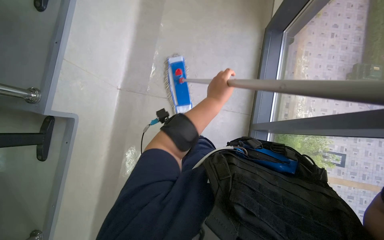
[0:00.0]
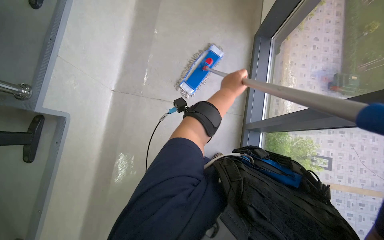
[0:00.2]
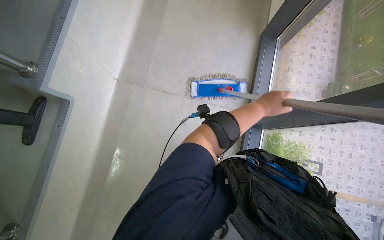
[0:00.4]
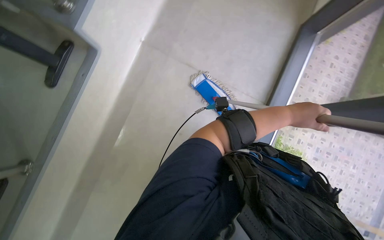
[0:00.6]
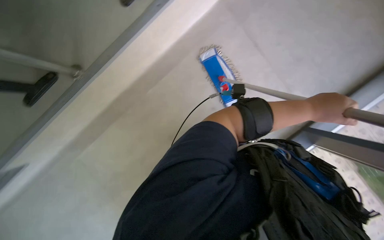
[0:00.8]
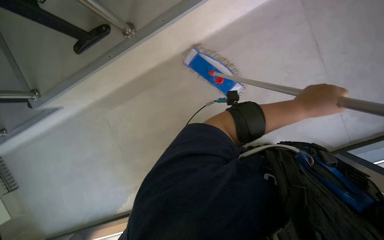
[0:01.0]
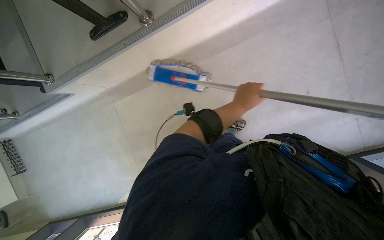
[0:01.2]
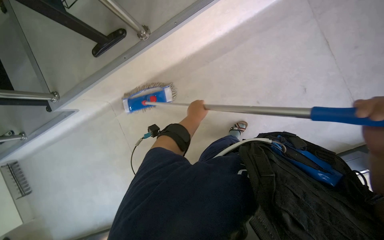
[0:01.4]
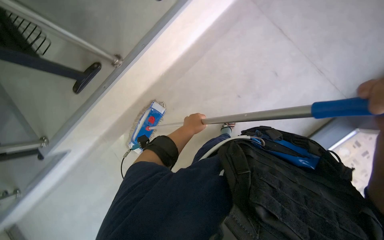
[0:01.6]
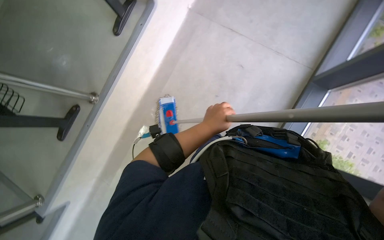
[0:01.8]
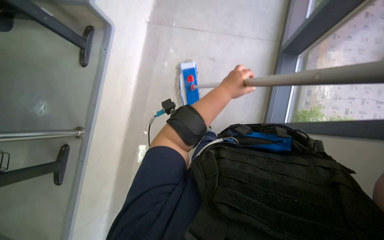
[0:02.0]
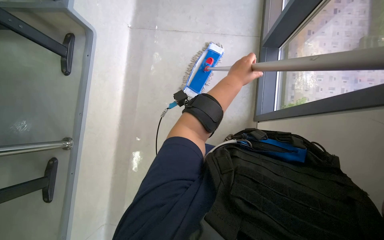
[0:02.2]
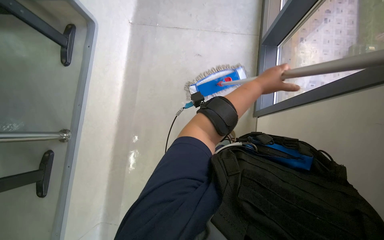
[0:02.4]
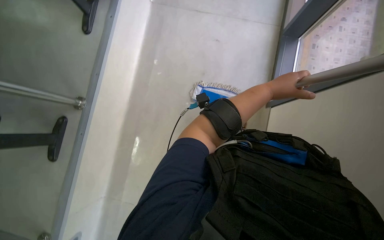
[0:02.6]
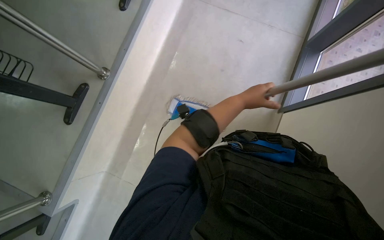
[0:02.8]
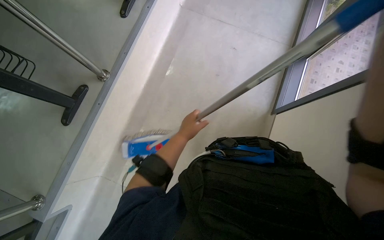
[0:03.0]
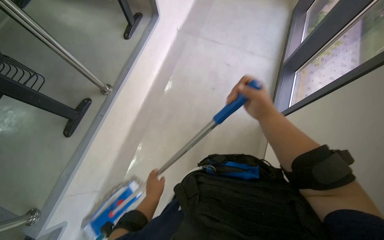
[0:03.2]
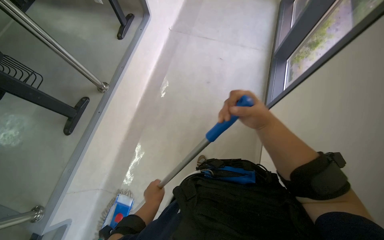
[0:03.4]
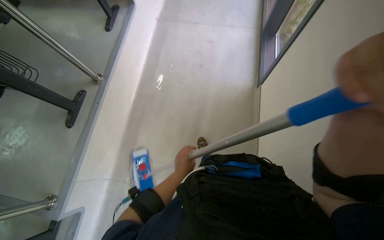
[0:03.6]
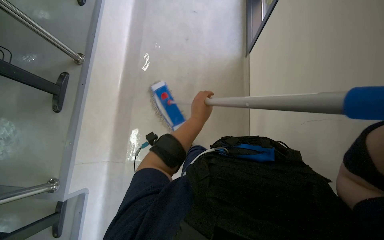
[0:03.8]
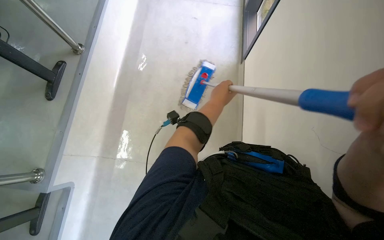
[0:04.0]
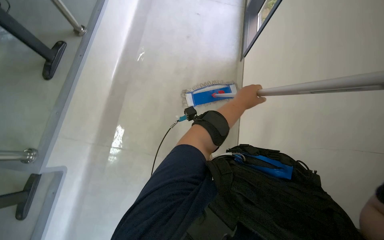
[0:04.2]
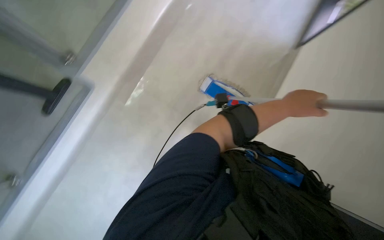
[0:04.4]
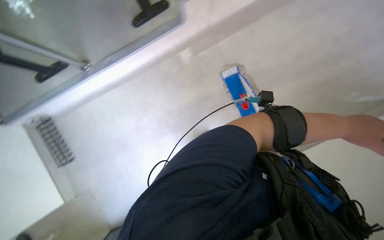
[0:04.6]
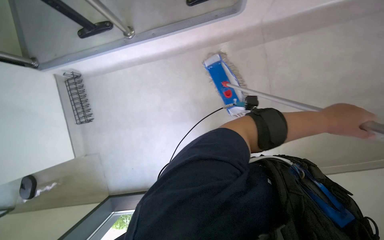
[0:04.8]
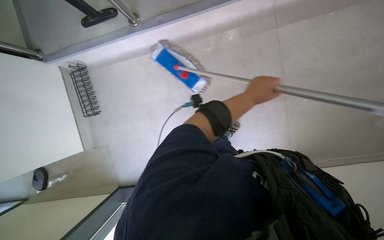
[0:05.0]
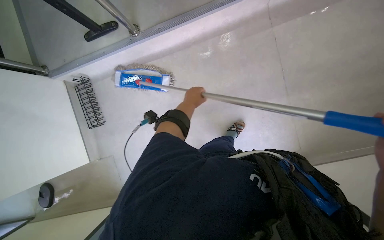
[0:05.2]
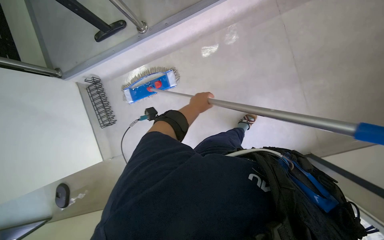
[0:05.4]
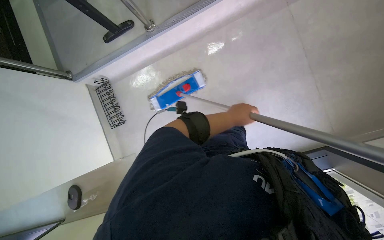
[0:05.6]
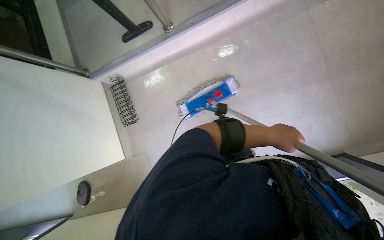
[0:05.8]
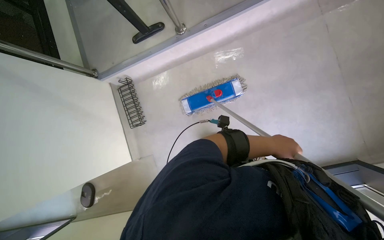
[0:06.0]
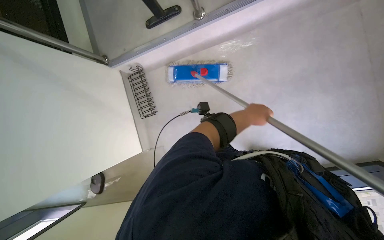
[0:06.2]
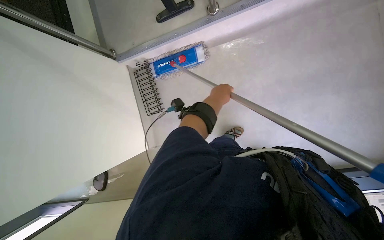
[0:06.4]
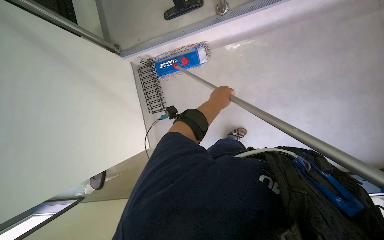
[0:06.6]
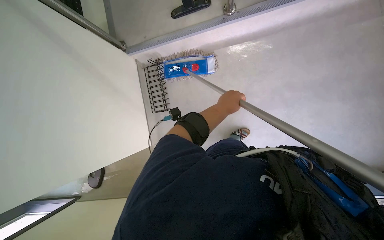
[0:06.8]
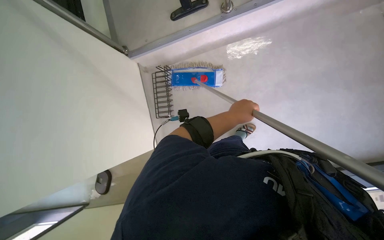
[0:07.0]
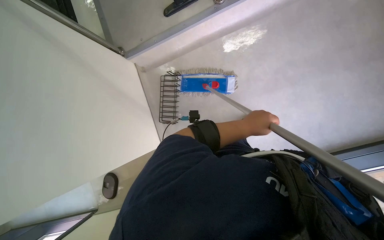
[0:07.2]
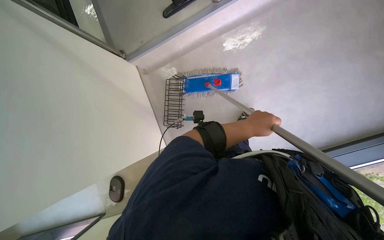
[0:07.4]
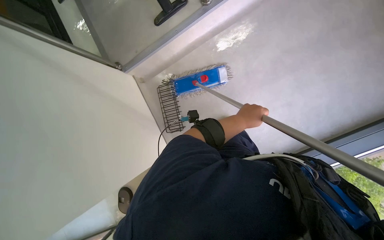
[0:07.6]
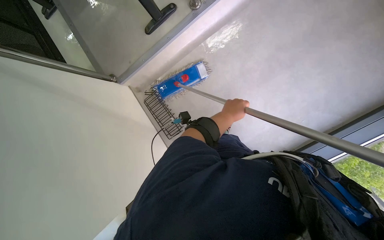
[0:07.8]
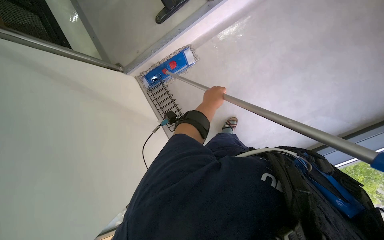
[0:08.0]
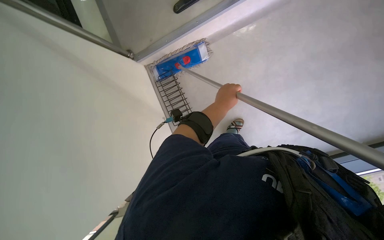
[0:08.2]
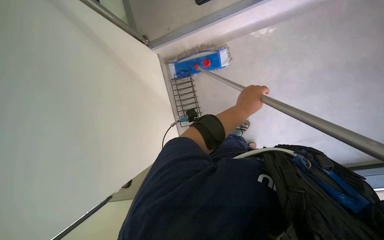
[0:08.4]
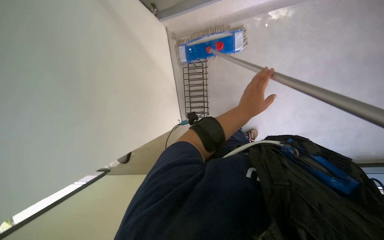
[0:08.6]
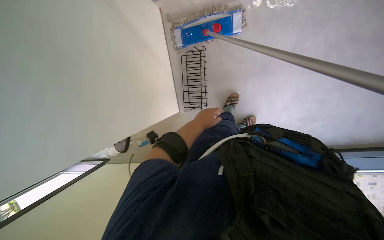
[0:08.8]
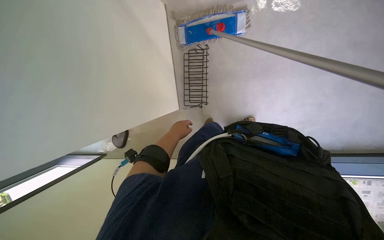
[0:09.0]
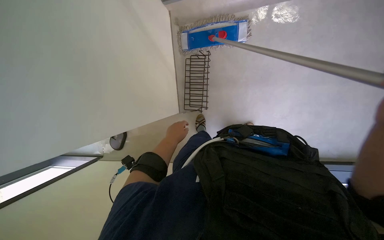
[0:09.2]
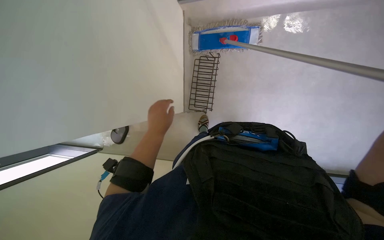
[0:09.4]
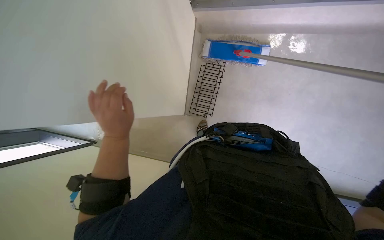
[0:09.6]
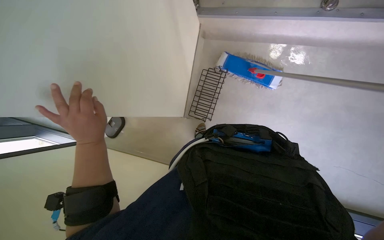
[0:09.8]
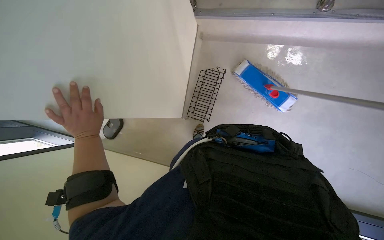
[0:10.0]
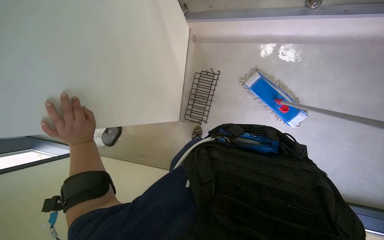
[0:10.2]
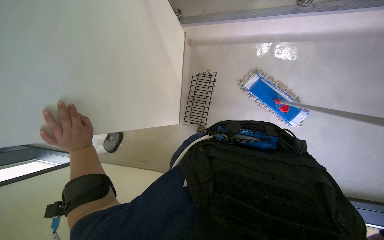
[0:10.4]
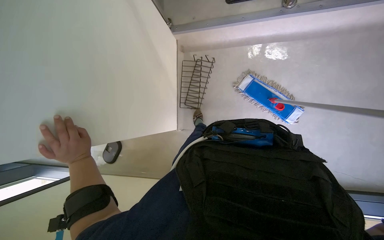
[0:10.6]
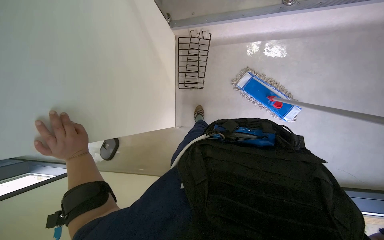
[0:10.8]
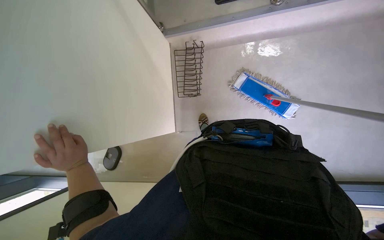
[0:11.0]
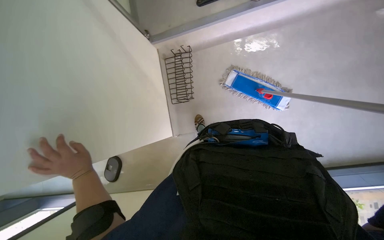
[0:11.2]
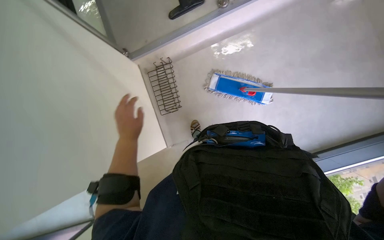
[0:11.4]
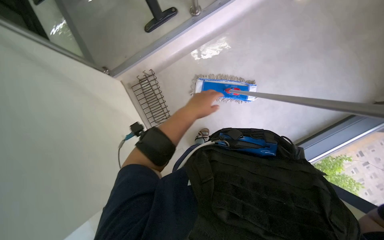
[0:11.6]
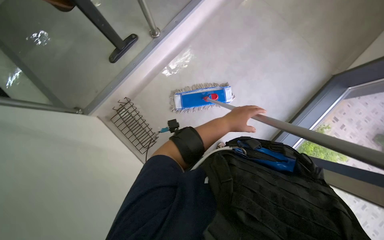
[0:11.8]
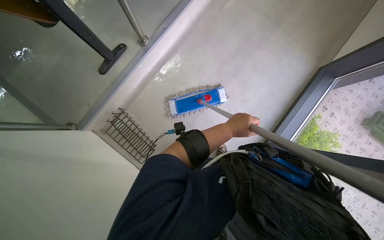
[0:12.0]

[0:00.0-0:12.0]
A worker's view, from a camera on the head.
Job: mopping floor.
The whole recording: Mopping classroom floor. The worker mops the classroom floor, occasionally adjusting the mop and moving the cleaning cart.
0:01.6 to 0:03.0: The head turns to the right by some 35 degrees.
0:03.0 to 0:04.4: The view tips downward by some 15 degrees. The left hand travels to the right and nearer to the camera by some 25 cm.
0:06.0 to 0:07.6: The left hand travels to the left and up the picture by roughly 35 cm.
0:07.6 to 0:09.0: The left hand moves to the left, down the picture and farther from the camera, roughly 30 cm.
0:09.0 to 0:10.4: The left hand moves to the left, some 30 cm.
0:10.4 to 0:12.0: The head rotates about 60 degrees to the right. The view tips upward by some 15 degrees.

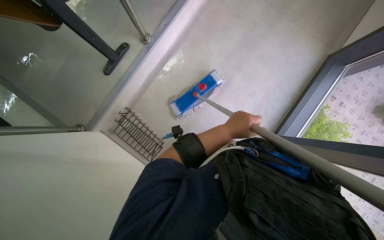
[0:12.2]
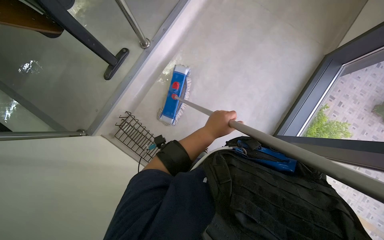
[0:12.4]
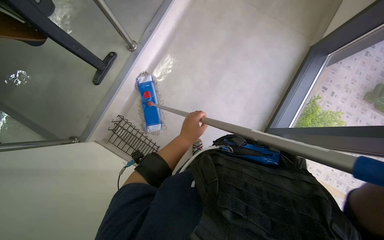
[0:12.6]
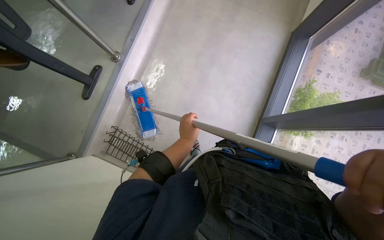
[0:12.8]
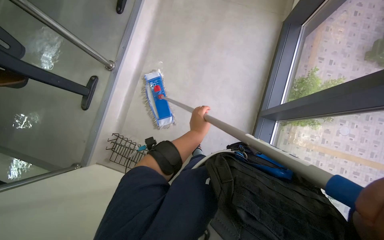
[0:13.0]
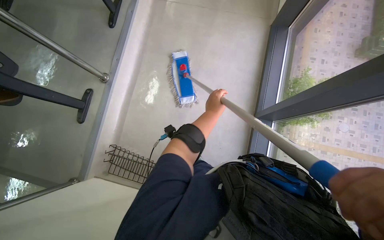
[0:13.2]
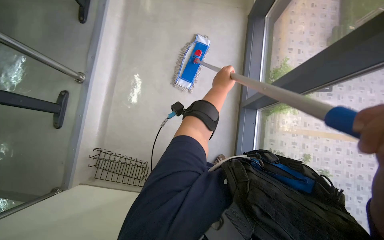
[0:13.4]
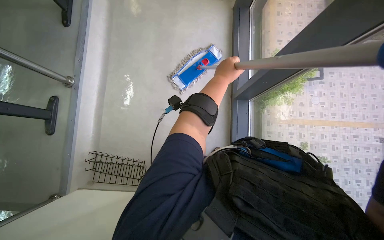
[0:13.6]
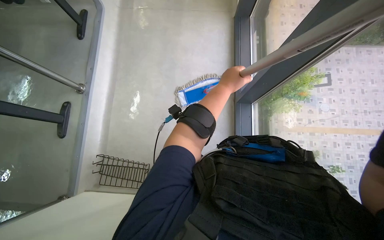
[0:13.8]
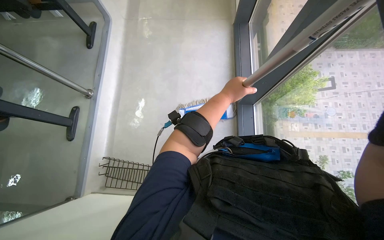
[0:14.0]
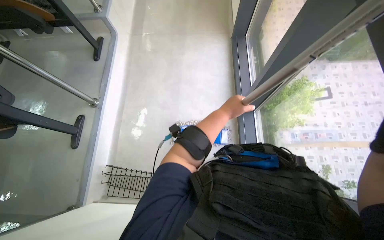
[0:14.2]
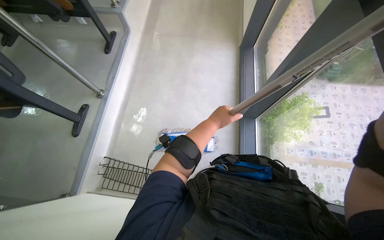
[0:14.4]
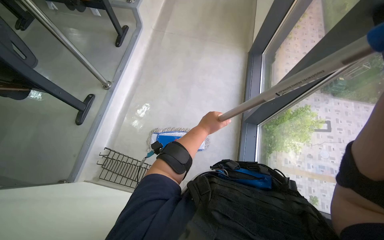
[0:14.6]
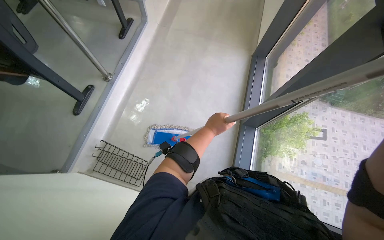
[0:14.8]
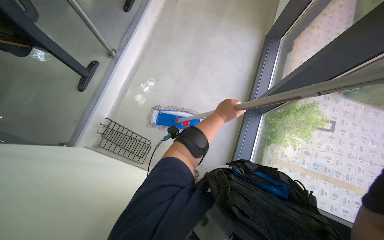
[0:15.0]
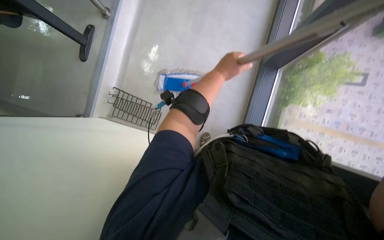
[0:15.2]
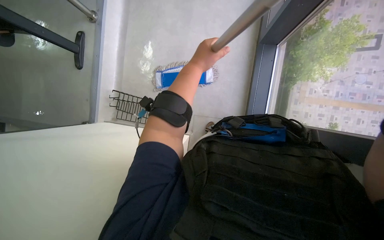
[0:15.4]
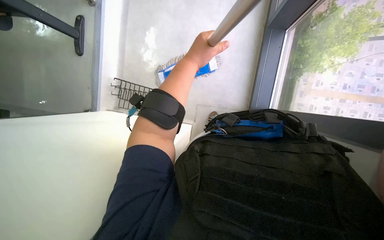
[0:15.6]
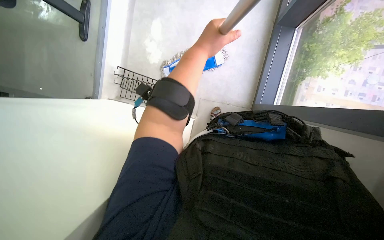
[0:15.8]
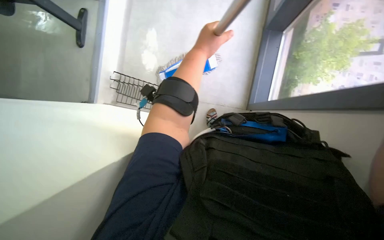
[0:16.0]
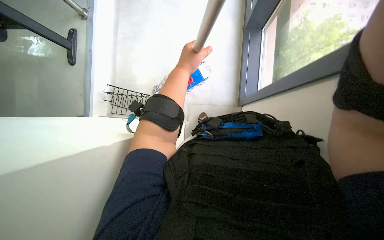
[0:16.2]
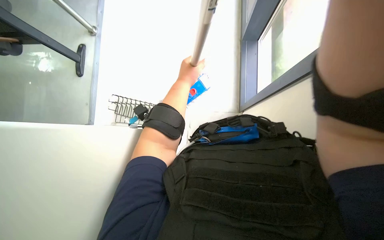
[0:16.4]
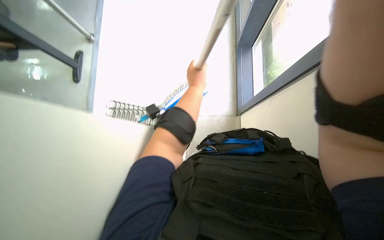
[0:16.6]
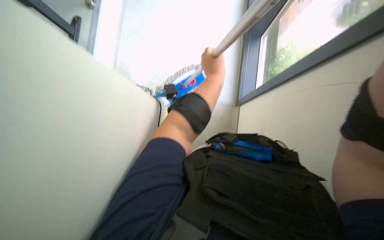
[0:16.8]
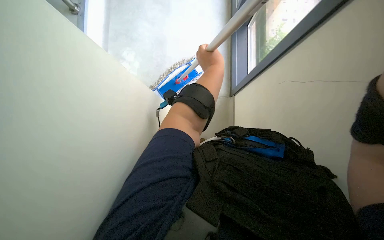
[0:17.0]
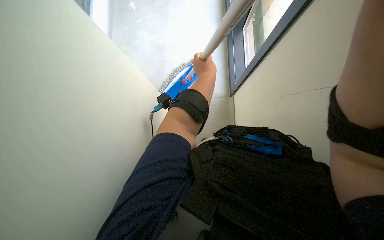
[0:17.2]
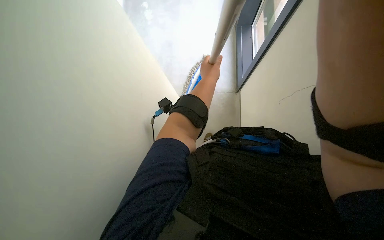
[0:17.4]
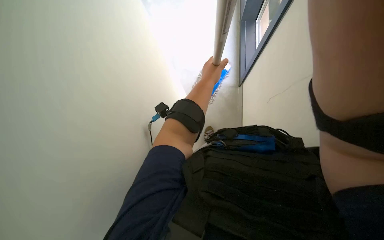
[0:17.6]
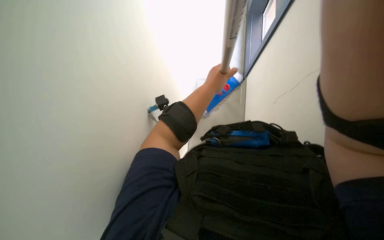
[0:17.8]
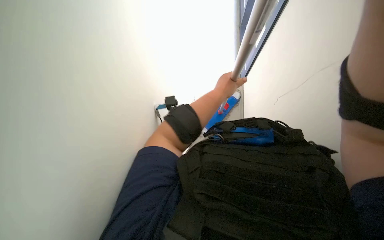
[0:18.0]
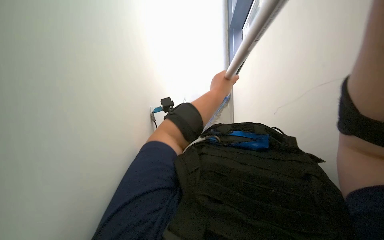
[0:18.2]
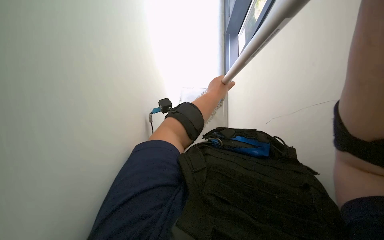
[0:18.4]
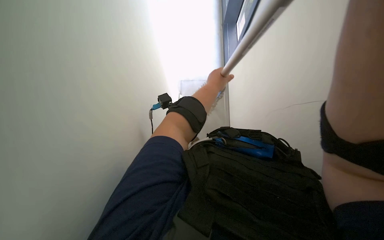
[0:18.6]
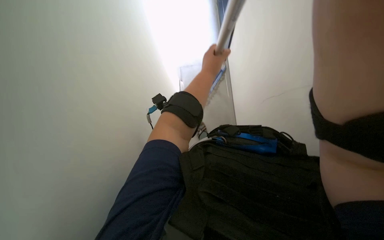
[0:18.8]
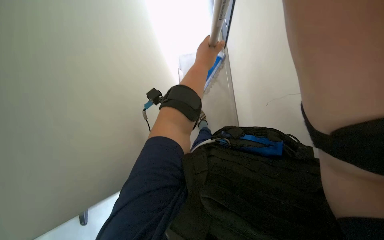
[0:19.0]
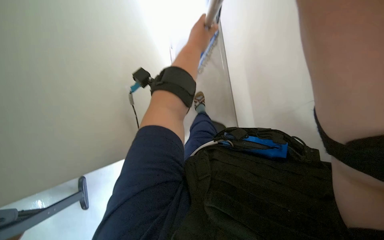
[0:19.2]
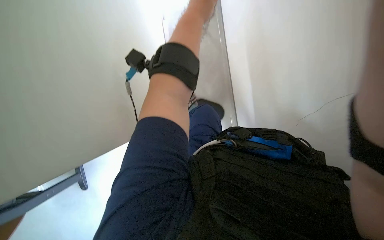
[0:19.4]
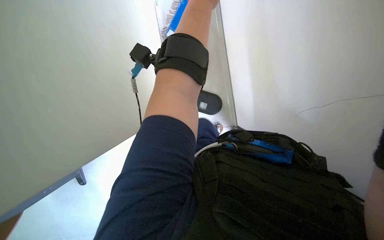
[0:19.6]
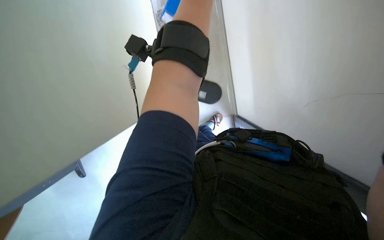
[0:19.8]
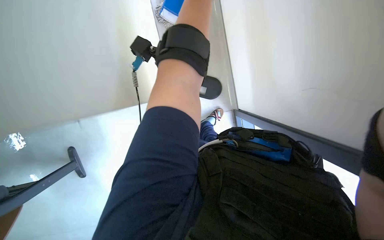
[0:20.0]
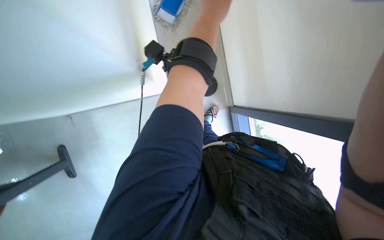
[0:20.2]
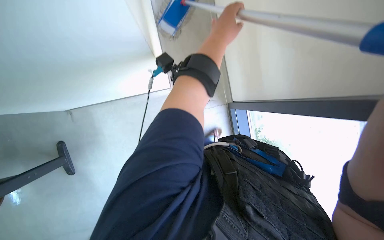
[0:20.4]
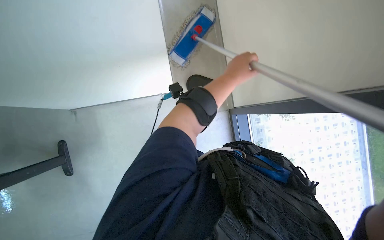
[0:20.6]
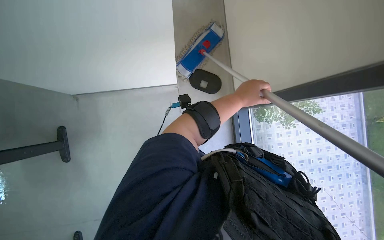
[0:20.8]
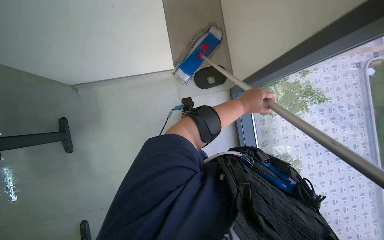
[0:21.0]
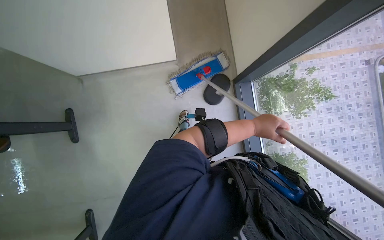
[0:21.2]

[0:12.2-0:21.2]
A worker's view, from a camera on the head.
Job: mopping floor.
The whole recording: Mopping classroom floor. The worker mops the classroom floor, occasionally adjusting the mop and moving the cleaning cart.
0:12.2 to 0:13.8: The scene rotates counterclockwise by roughly 30 degrees.
0:16.6 to 0:18.2: The view tilts some 15 degrees downward. The left hand goes about 10 cm nearer to the camera.
0:18.2 to 0:19.8: The left hand goes some 20 cm up the picture and to the left.
0:19.8 to 0:21.2: The left hand heads down the picture and to the right, covering approximately 30 cm.
